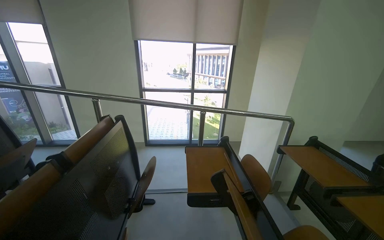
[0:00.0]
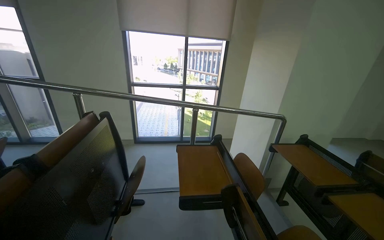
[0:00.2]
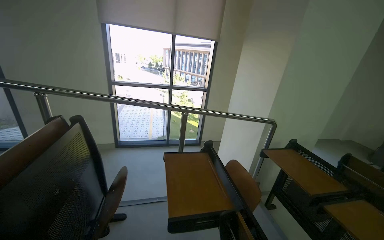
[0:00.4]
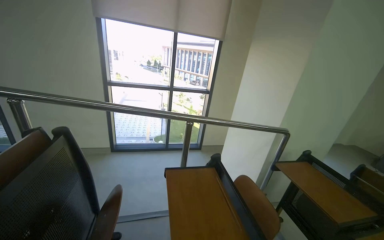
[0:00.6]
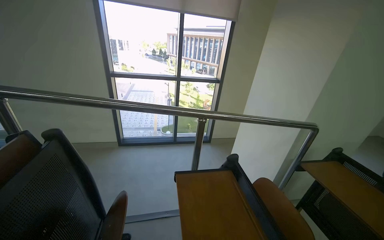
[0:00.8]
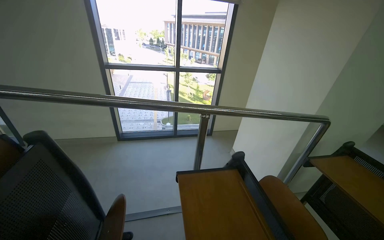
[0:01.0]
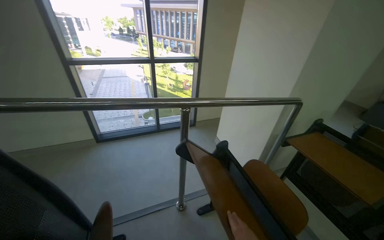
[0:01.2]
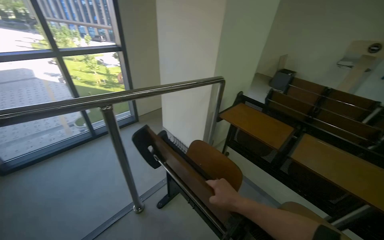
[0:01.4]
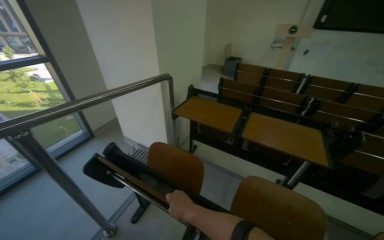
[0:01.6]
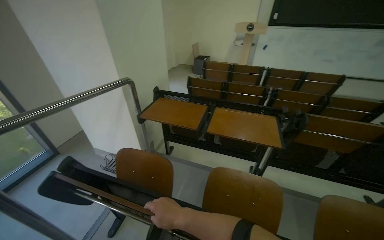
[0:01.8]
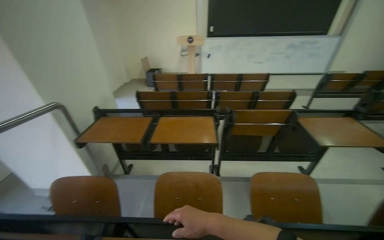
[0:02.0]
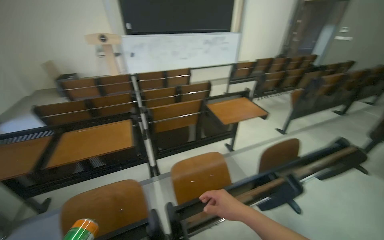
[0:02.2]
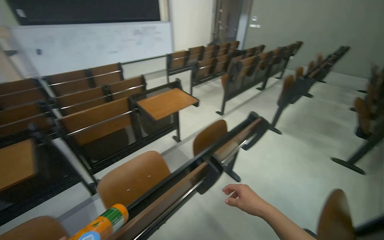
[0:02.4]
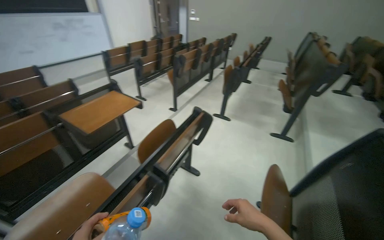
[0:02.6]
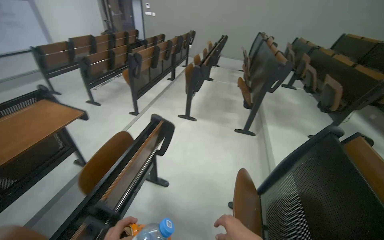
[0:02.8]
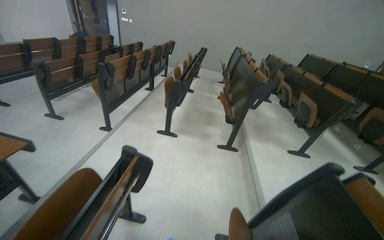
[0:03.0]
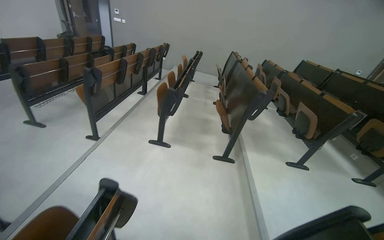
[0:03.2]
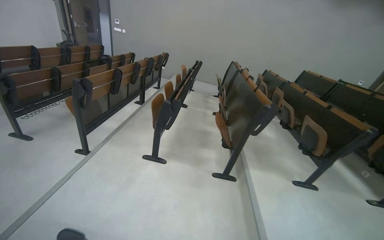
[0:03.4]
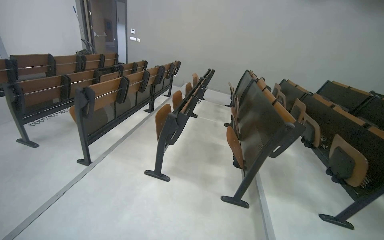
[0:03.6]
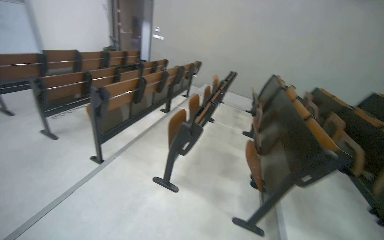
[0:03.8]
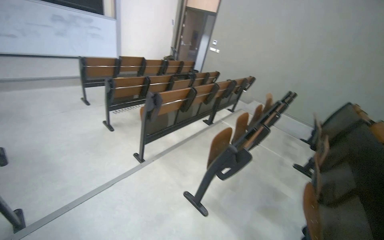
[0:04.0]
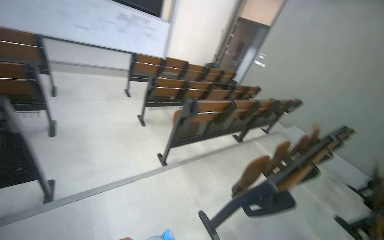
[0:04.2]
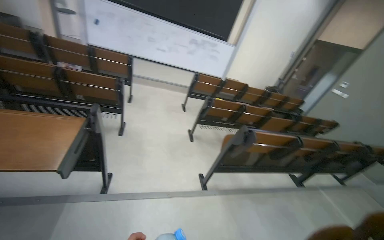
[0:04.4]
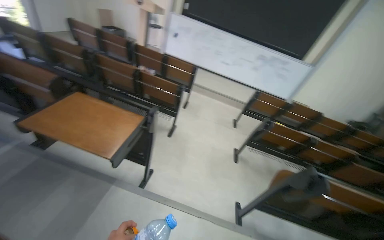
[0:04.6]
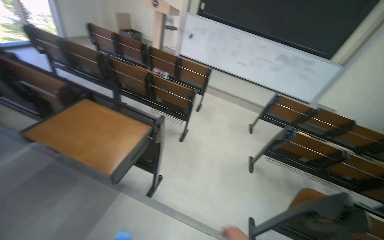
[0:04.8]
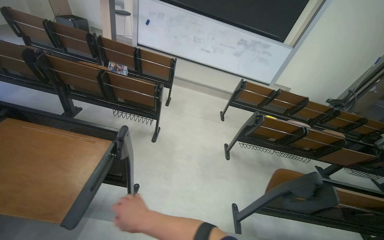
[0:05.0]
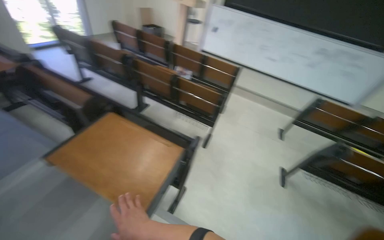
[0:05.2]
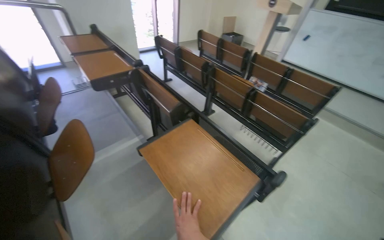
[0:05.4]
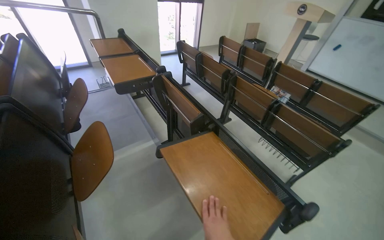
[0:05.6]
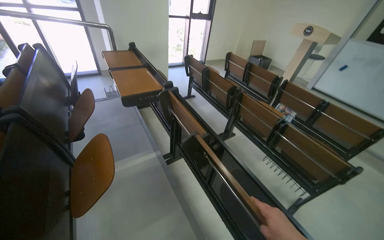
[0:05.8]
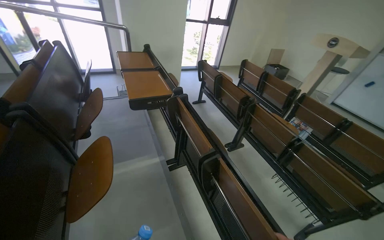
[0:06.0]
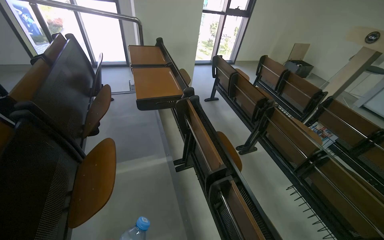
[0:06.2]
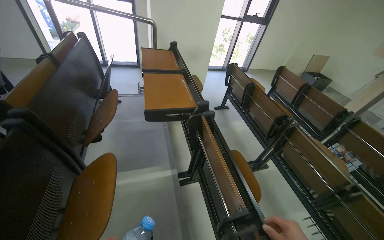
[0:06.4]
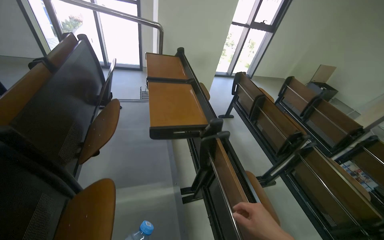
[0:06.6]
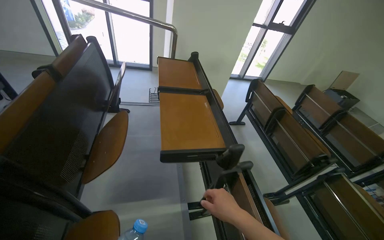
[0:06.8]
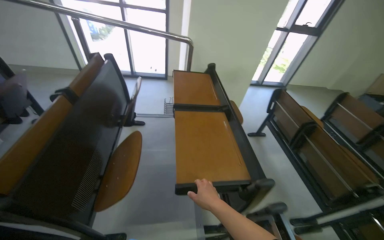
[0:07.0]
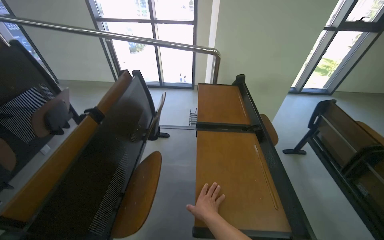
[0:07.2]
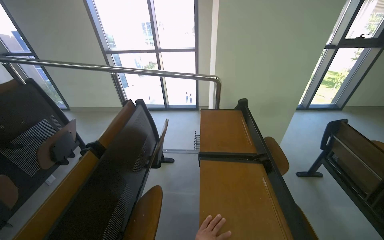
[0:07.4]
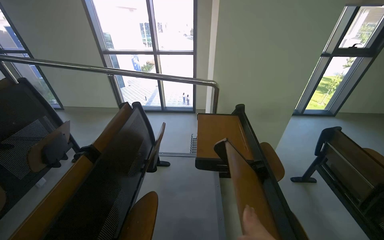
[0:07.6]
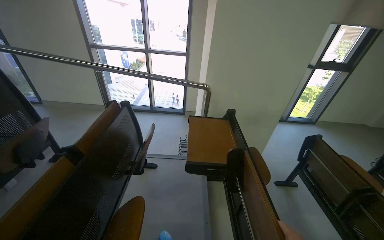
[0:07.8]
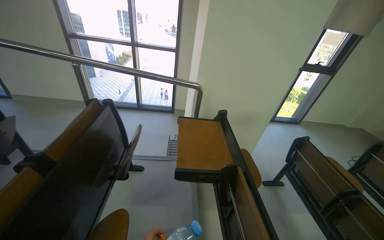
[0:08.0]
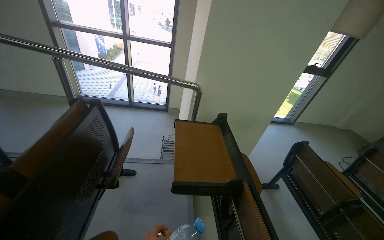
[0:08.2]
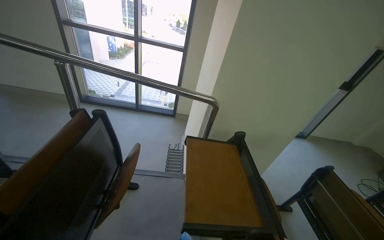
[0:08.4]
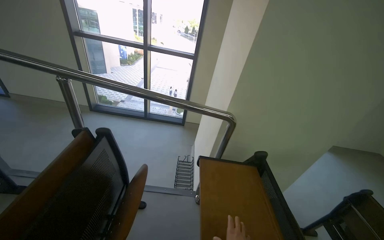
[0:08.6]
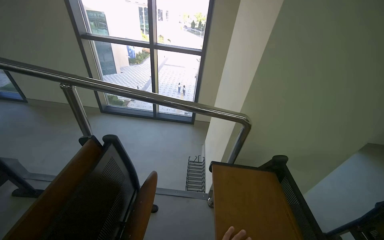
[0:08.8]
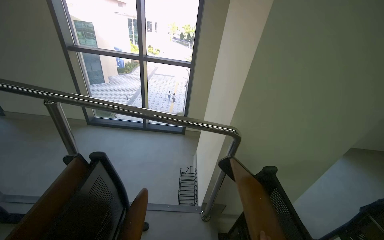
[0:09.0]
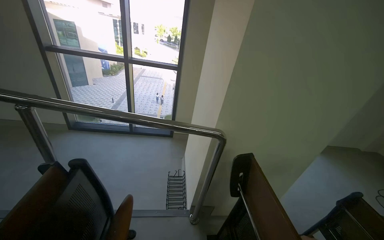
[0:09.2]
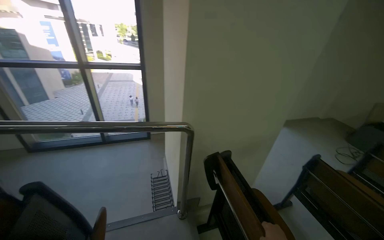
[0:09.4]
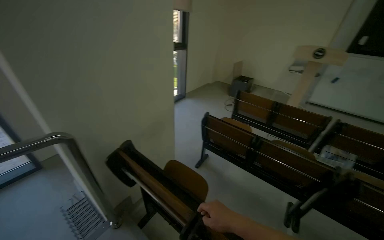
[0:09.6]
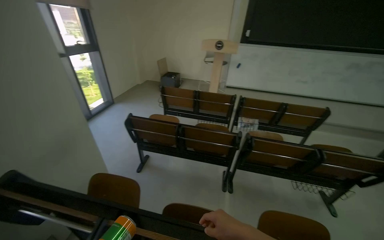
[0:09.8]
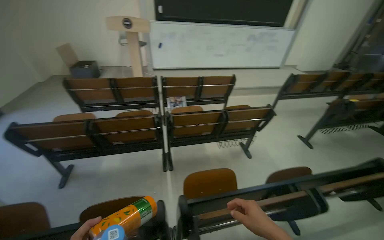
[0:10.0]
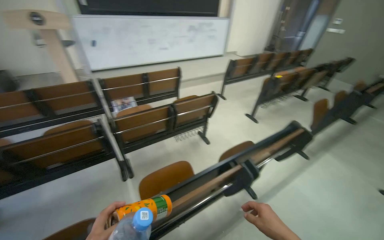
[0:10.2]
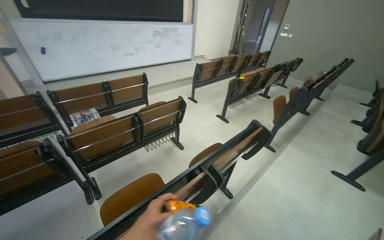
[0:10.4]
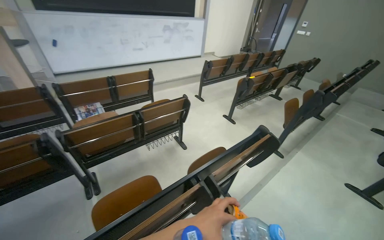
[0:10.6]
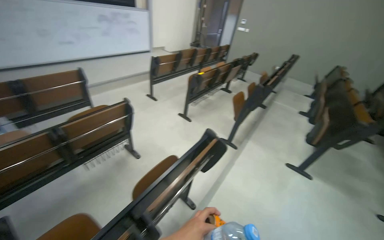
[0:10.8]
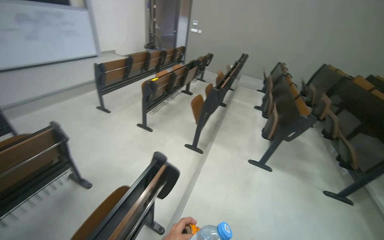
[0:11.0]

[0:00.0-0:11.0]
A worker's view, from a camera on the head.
Job: organizing items.
The whole recording: Folding down lecture hall desks. The worker continues walking through the lecture hall, folding down the desks.
0:00.0 to 0:01.6: The camera travels about 60 cm. The head rotates some 55 degrees to the right. The camera pitches downward, by approximately 20 degrees.
0:01.6 to 0:03.2: The wearer moves some 1.5 m. The head turns to the right by about 115 degrees.
0:03.2 to 0:04.8: The head travels approximately 80 cm. The wearer looks some 100 degrees further to the left. The camera pitches upward, by some 25 degrees.
0:04.8 to 0:06.2: The head travels some 70 cm. The wearer's head swings about 50 degrees to the left.
0:06.2 to 0:07.8: The camera is carried roughly 80 cm. The head rotates roughly 20 degrees to the left. The view tilts roughly 15 degrees upward.
0:07.8 to 0:09.4: The wearer moves some 60 cm.
0:09.4 to 0:11.0: The wearer moves some 1.5 m. The wearer's head swings some 140 degrees to the right. The view tips downward by about 15 degrees.

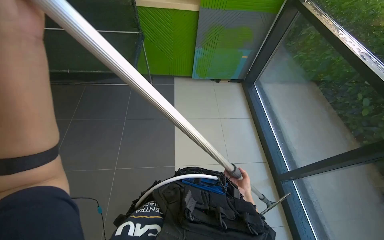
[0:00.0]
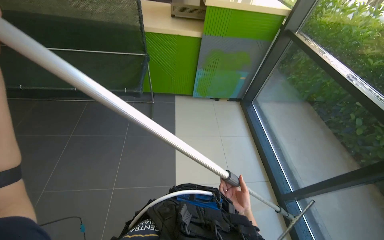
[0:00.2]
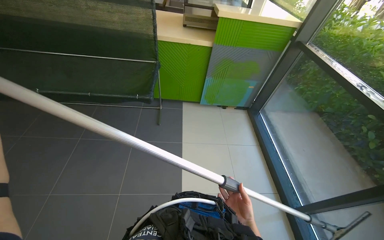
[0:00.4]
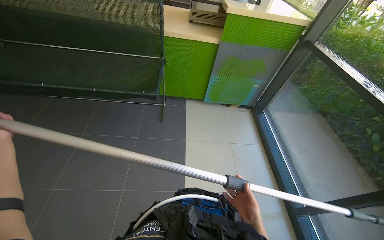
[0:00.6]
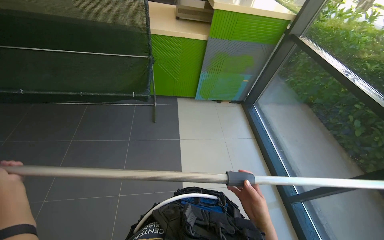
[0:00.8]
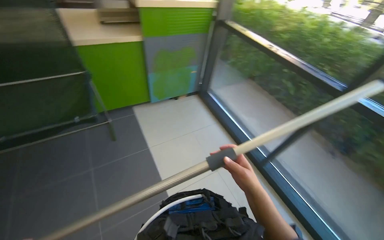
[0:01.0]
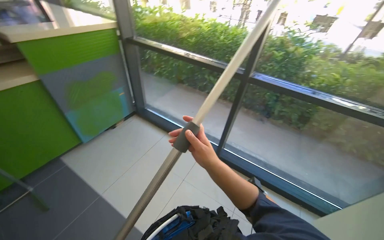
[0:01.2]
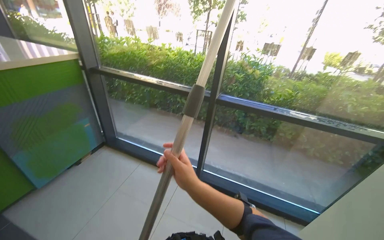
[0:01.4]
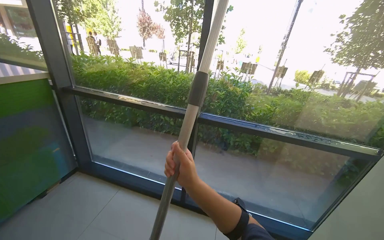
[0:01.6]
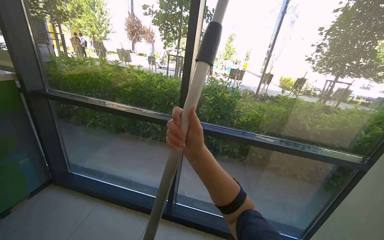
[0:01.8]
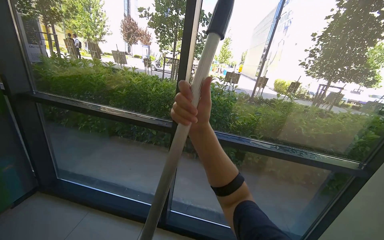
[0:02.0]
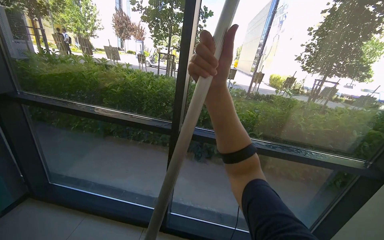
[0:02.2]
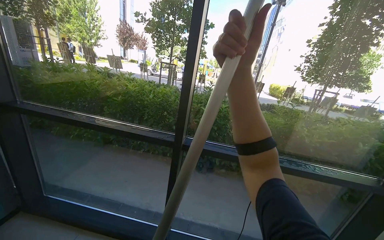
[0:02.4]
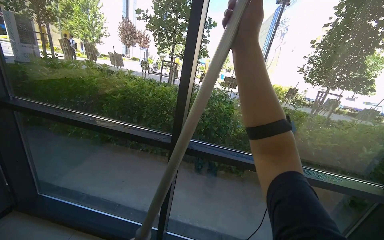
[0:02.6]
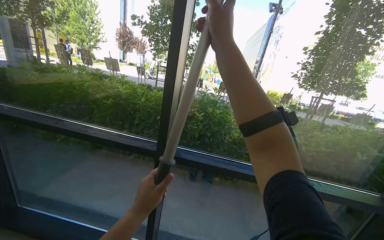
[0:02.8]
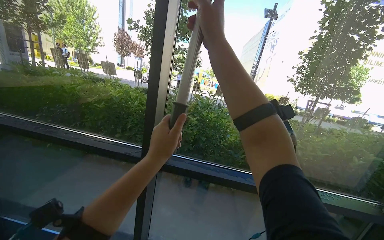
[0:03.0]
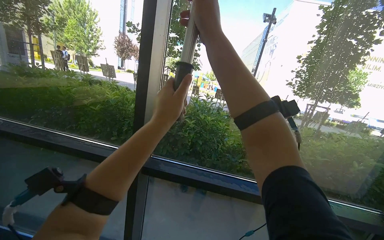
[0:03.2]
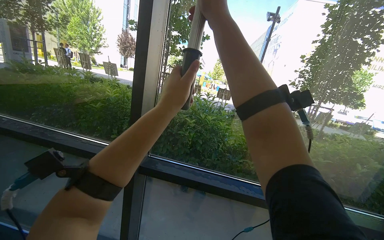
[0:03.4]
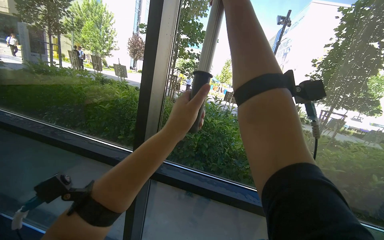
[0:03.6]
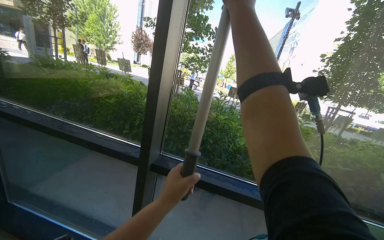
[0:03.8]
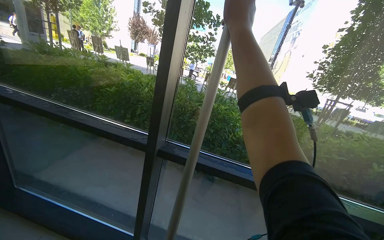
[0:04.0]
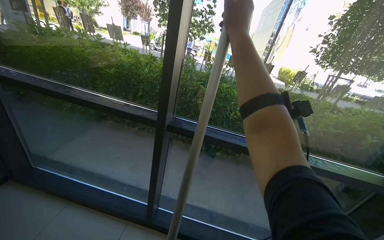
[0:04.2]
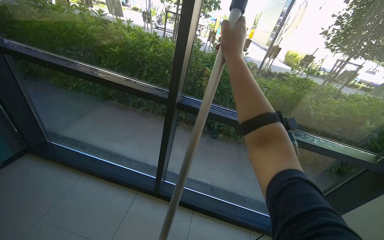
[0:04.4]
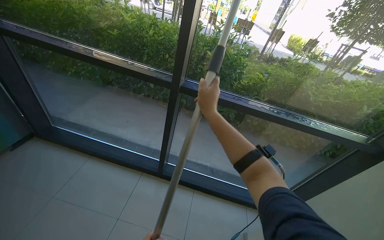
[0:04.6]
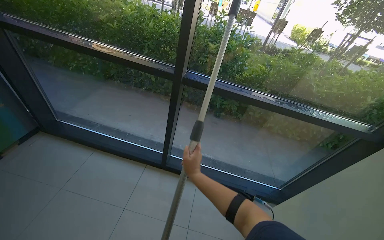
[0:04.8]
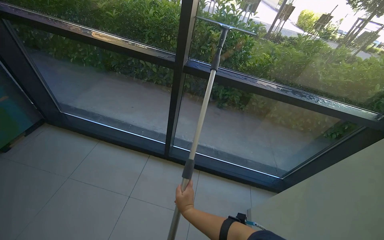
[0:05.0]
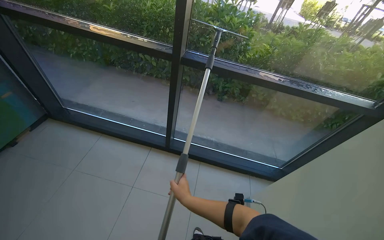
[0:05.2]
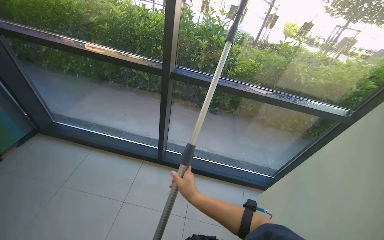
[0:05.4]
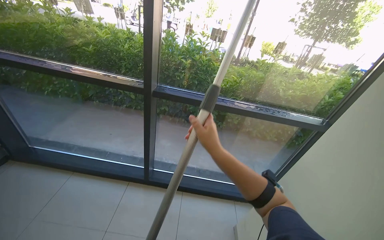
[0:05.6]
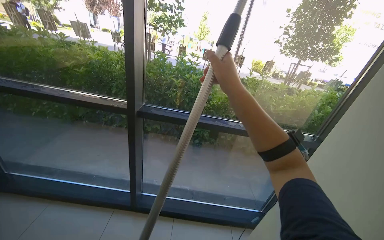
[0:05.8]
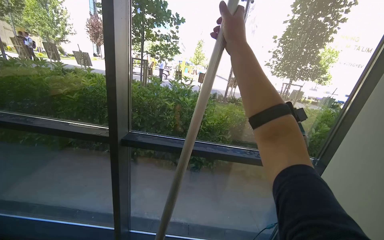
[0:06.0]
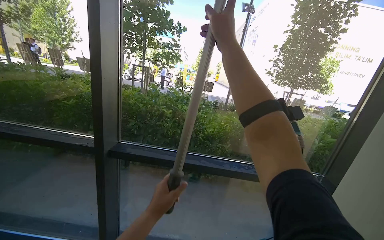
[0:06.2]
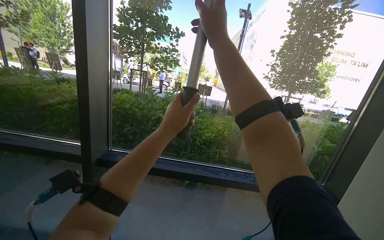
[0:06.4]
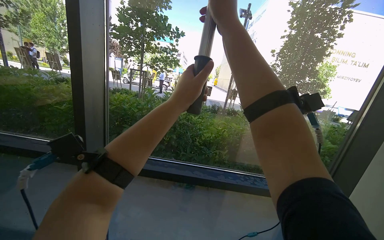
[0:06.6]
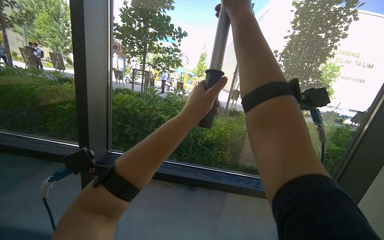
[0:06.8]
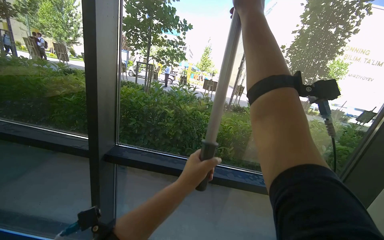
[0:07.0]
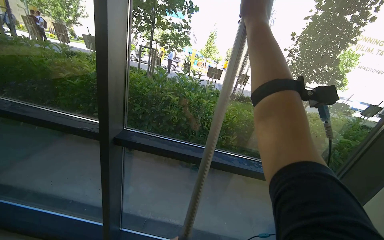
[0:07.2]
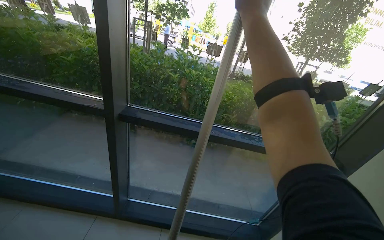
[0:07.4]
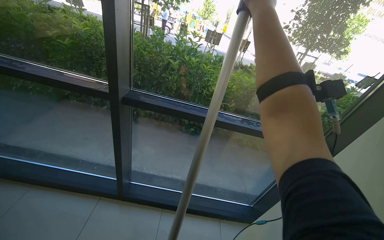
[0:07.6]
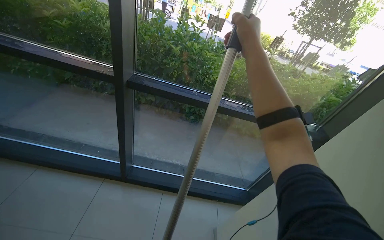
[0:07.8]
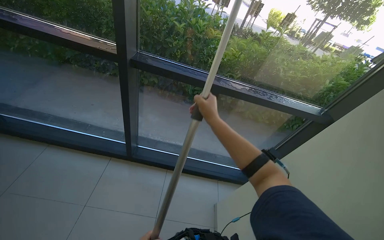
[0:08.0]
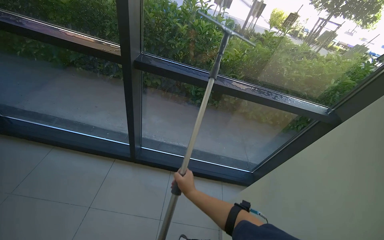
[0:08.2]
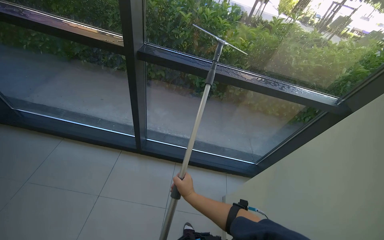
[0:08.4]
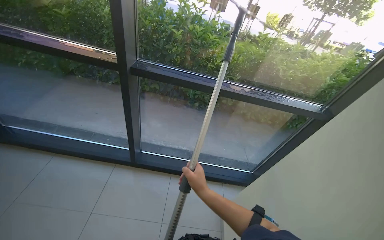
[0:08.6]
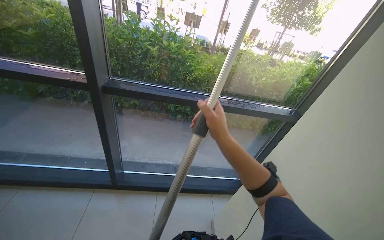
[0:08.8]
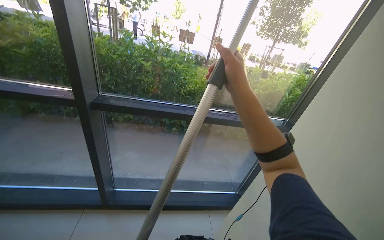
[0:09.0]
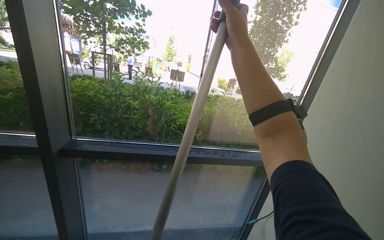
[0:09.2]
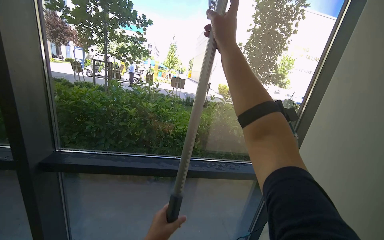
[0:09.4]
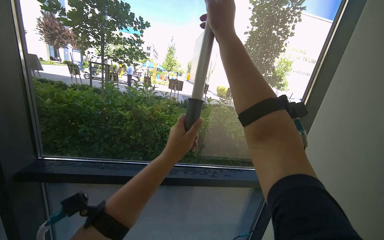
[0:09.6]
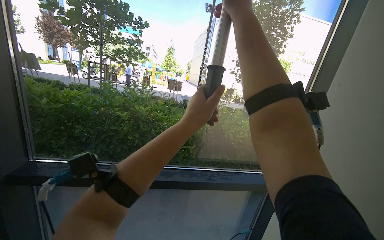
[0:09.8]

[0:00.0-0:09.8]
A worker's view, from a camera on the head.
Job: cleaning windows.
The whole recording: Cleaning glass panels with squeegee. The worker cleans the glass panels using a squeegee attached to a long pole.
0:00.0 to 0:01.4: The wearer looks roughly 65 degrees further to the right. The view tilts roughly 20 degrees upward.
0:01.4 to 0:02.8: The camera travels roughly 50 cm.
0:04.2 to 0:05.6: The right hand travels down the picture by some 50 cm.
0:05.6 to 0:07.0: The camera pitches upward, by approximately 15 degrees. The right hand is displaced up the picture and to the right by roughly 60 cm.
0:07.0 to 0:08.4: The view tilts roughly 30 degrees downward. The right hand travels down the picture by approximately 80 cm.
0:08.4 to 0:09.8: The wearer's head swings roughly 15 degrees to the right. The view tips upward by some 30 degrees.
